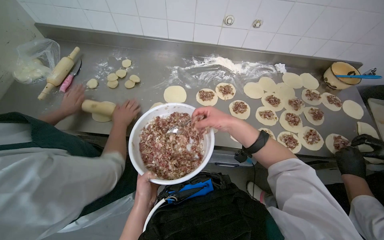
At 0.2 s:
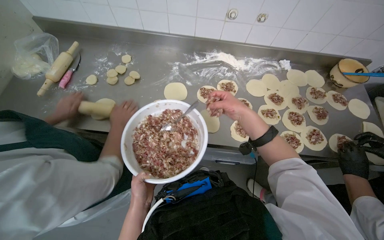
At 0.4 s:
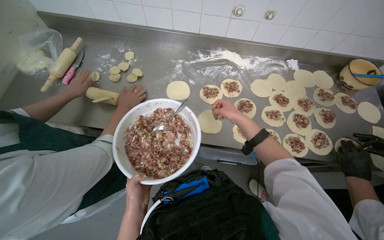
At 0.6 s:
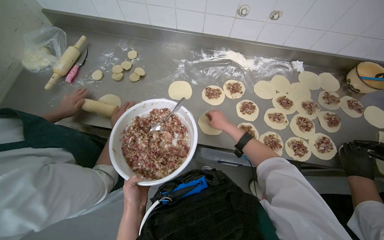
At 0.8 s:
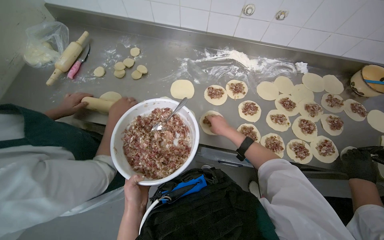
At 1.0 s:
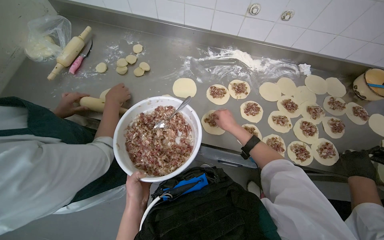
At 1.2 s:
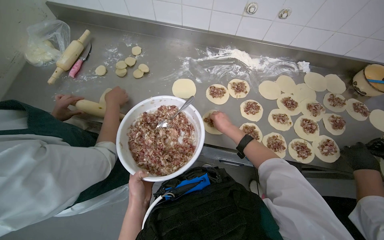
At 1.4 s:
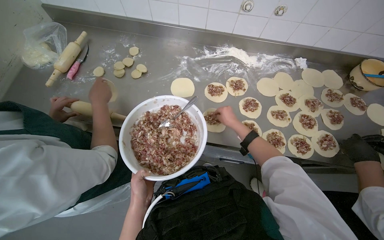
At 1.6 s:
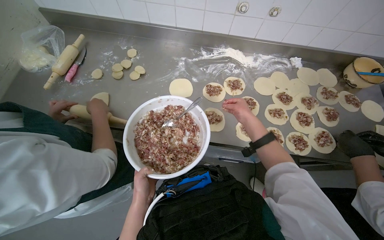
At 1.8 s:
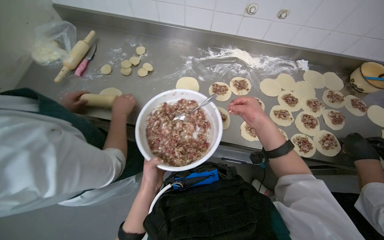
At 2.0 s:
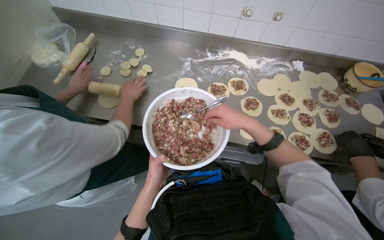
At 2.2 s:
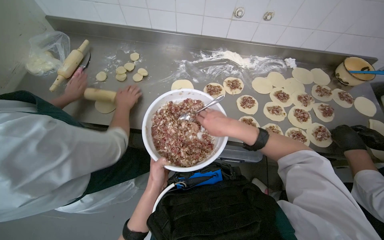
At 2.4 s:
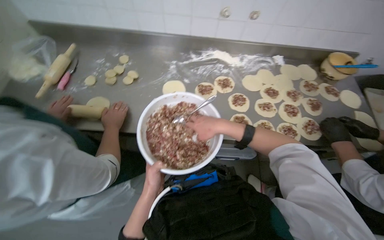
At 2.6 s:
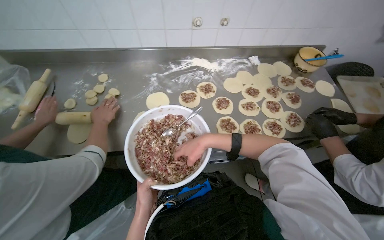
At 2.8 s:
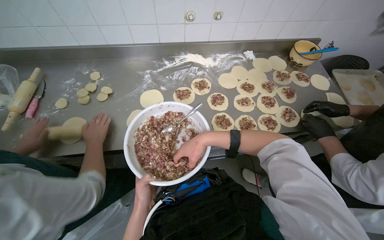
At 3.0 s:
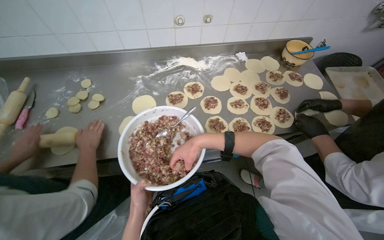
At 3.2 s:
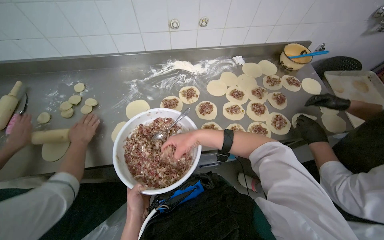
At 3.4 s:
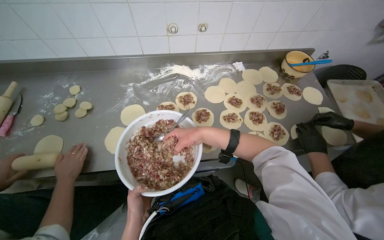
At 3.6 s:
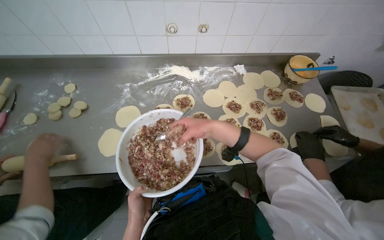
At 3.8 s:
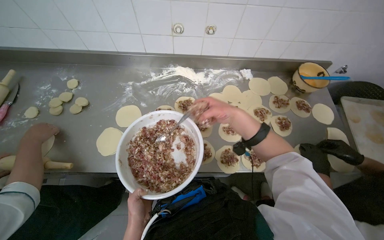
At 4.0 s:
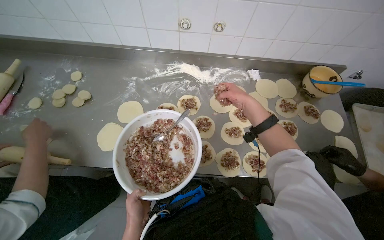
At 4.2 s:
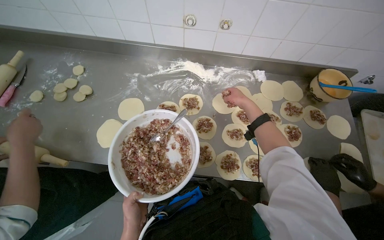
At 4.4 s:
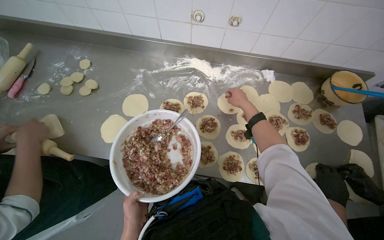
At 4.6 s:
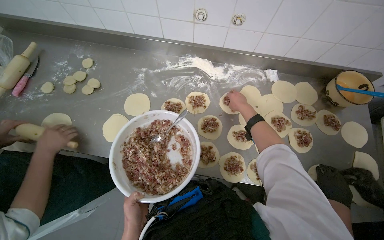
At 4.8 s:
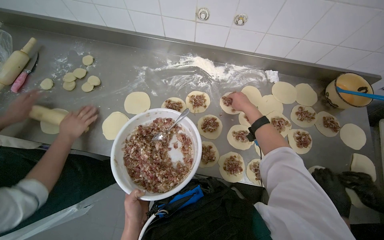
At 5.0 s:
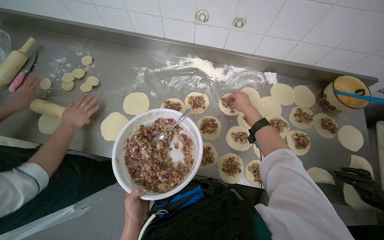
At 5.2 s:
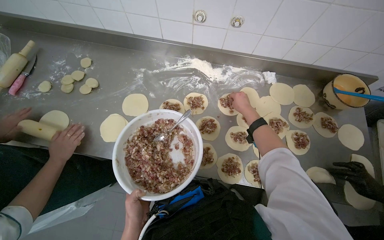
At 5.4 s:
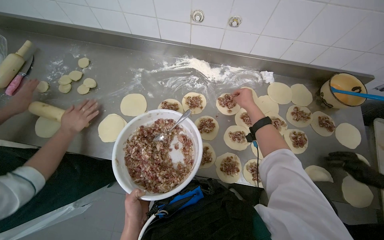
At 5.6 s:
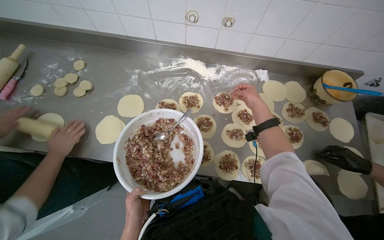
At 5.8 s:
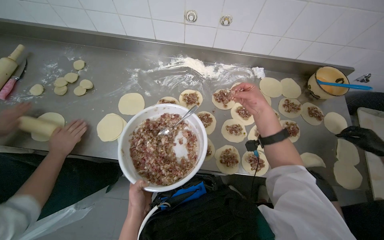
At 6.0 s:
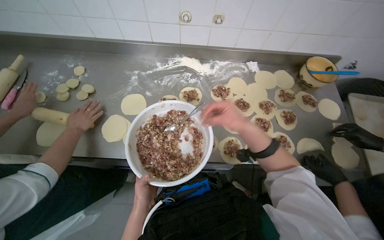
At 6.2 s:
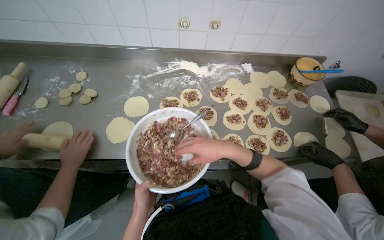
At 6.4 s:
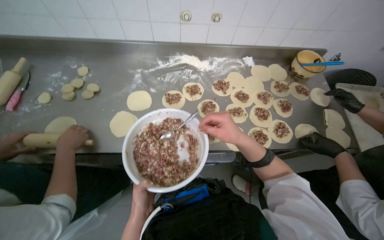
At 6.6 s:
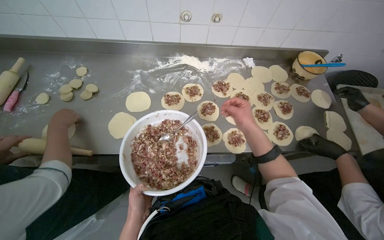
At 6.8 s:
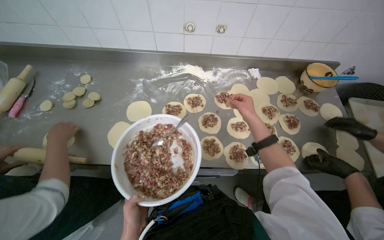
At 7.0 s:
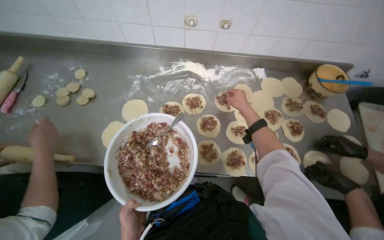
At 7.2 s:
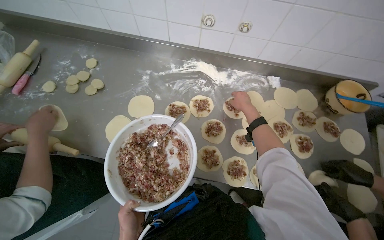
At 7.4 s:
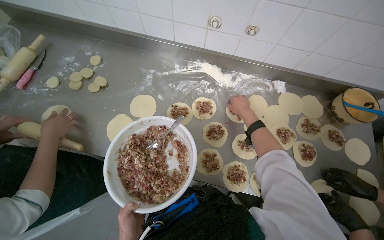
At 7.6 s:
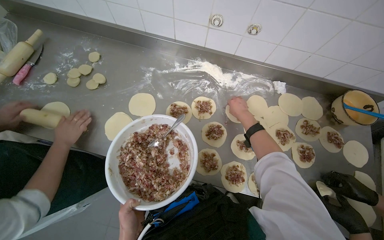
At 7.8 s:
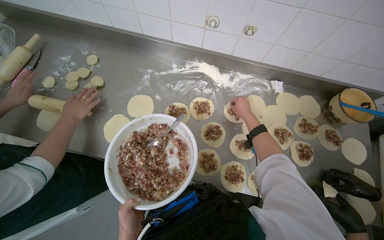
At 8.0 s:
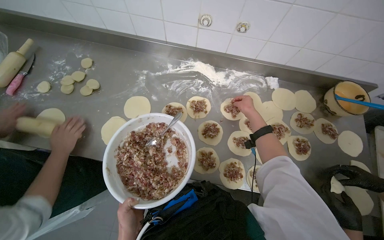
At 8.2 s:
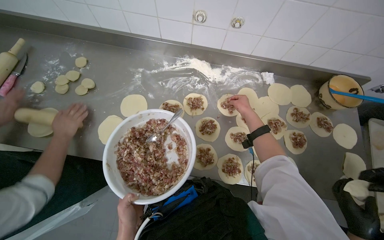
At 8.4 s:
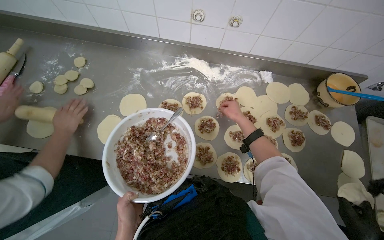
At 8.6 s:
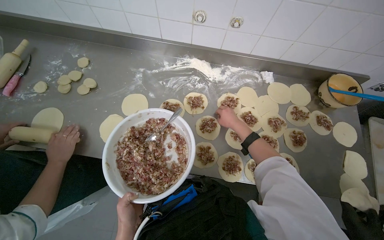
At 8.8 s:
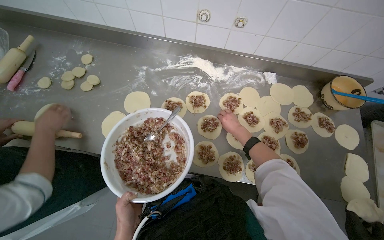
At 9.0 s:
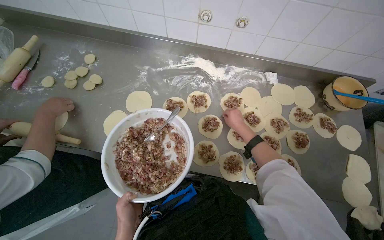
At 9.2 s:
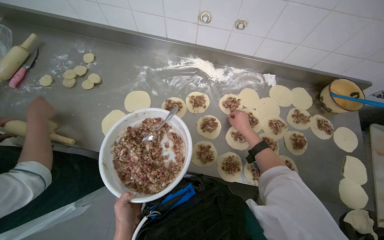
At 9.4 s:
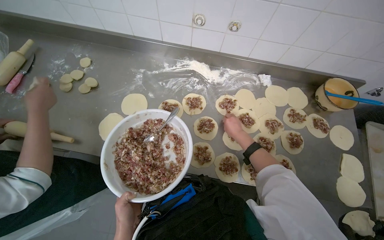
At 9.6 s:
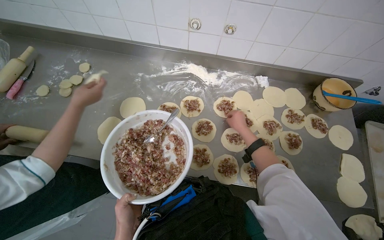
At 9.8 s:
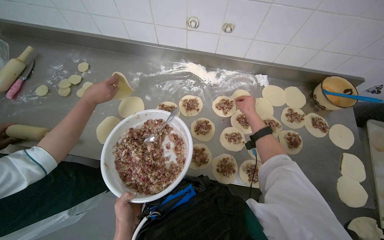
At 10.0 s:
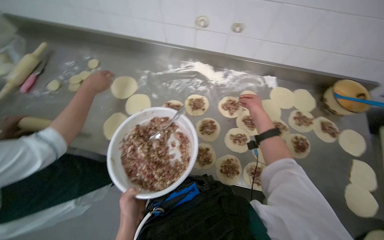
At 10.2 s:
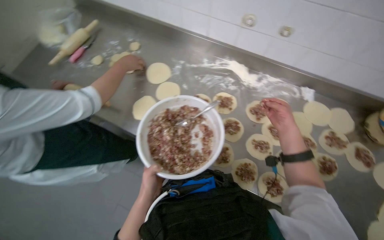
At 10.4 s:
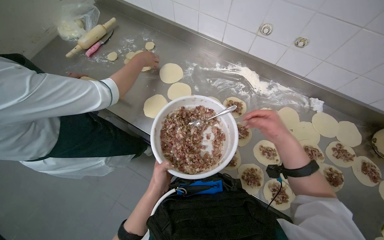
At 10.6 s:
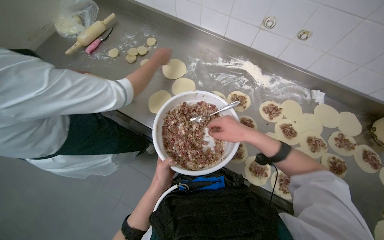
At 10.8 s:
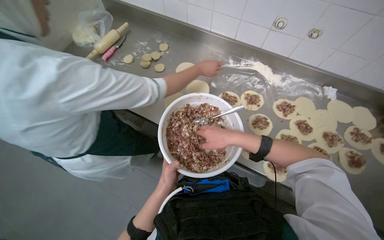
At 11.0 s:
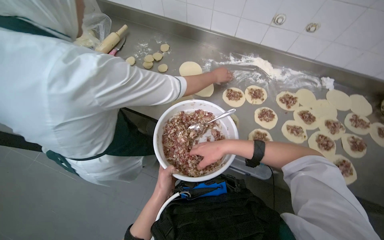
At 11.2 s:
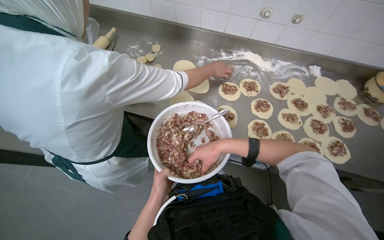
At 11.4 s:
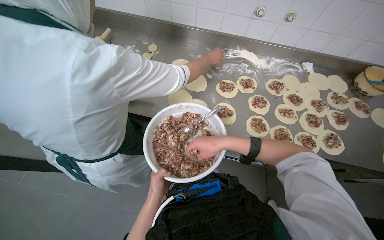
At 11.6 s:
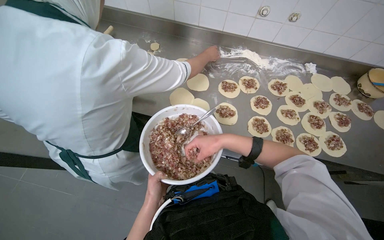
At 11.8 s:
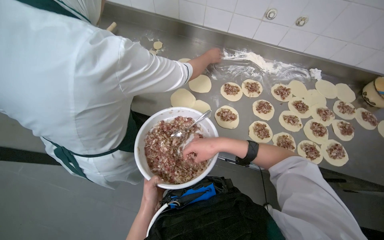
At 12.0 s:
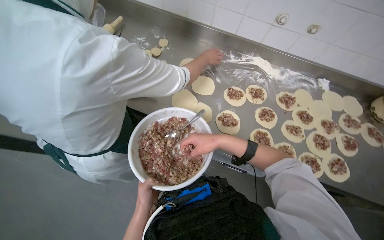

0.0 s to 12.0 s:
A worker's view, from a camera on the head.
Job: preparing food.
The whole recording: Placing filling onto dough circles. The worker scoops meat filling from a bowl and places it onto flattened dough circles.
0.0 to 1.6 s: The right hand travels farther from the camera and to the right by about 15 cm.
1.6 to 3.0 s: The right hand travels nearer to the camera and to the left by some 15 cm.
3.0 to 4.4 s: The right hand moves up the picture, farther from the camera and to the right, approximately 50 cm.
4.4 to 6.0 s: The right hand travels nearer to the camera and down the picture by about 30 cm.
6.0 to 7.6 s: The right hand goes about 30 cm farther from the camera.
7.6 to 9.0 s: The right hand is displaced down the picture by about 10 cm.
9.0 to 10.4 s: The right hand swings nearer and farther, about 25 cm each way, with 2 reversals.
10.4 to 12.0 s: The right hand travels to the left by about 35 cm, while the left hand moves down the picture, roughly 15 cm.

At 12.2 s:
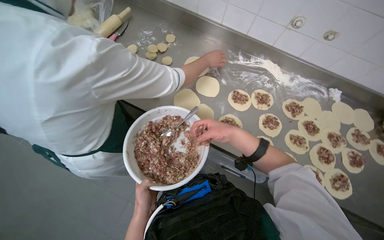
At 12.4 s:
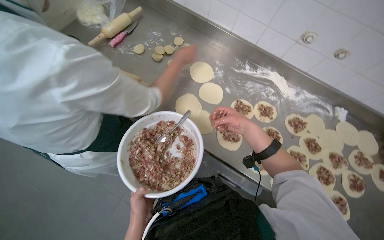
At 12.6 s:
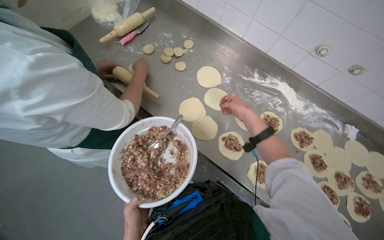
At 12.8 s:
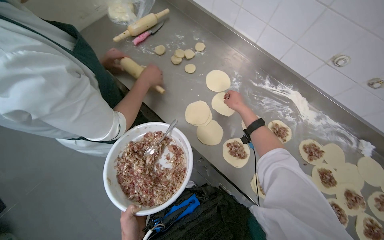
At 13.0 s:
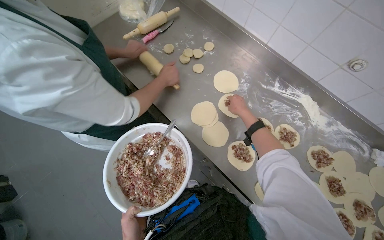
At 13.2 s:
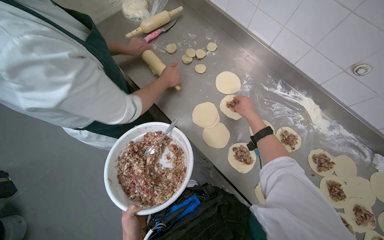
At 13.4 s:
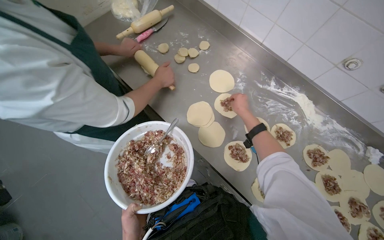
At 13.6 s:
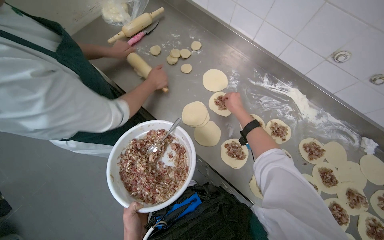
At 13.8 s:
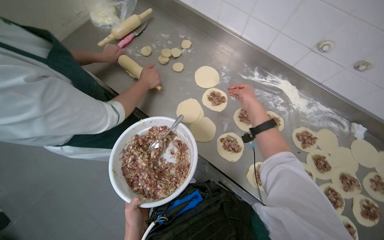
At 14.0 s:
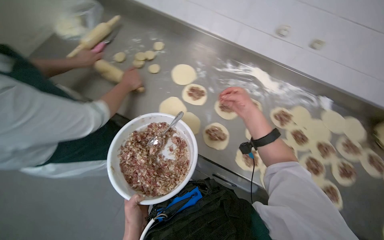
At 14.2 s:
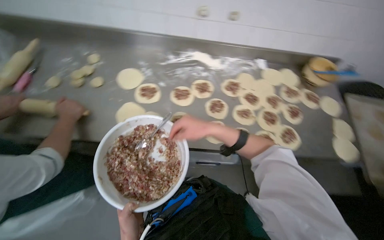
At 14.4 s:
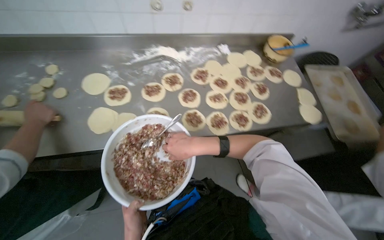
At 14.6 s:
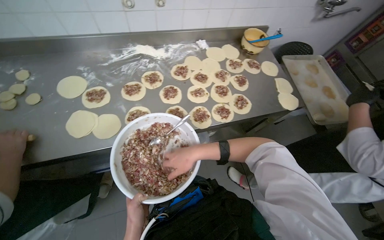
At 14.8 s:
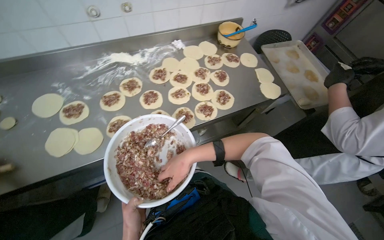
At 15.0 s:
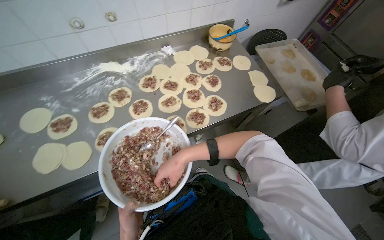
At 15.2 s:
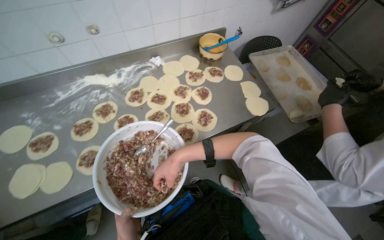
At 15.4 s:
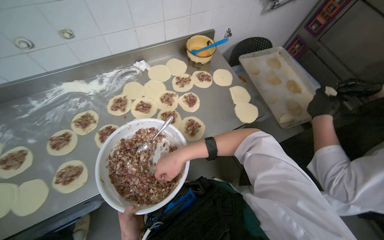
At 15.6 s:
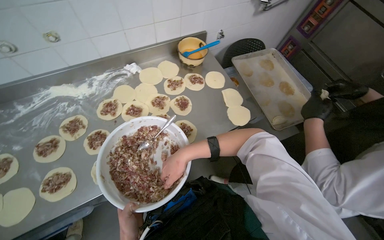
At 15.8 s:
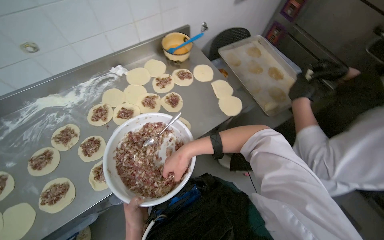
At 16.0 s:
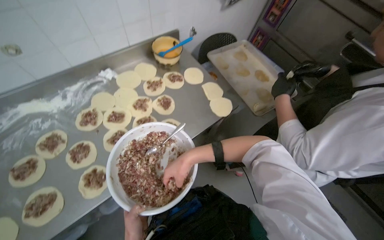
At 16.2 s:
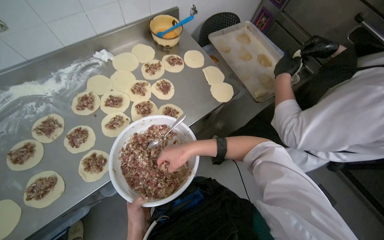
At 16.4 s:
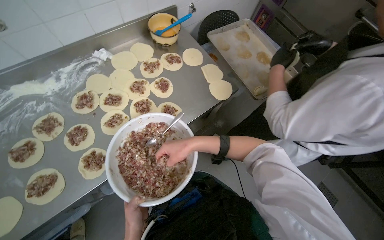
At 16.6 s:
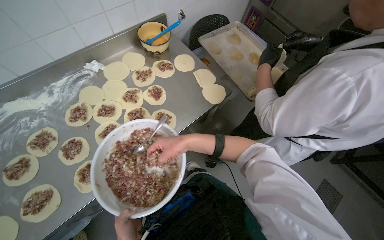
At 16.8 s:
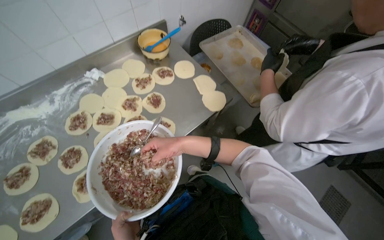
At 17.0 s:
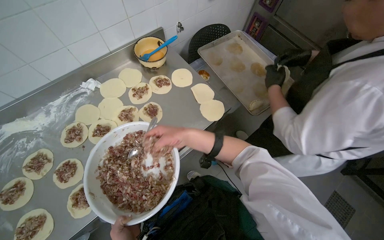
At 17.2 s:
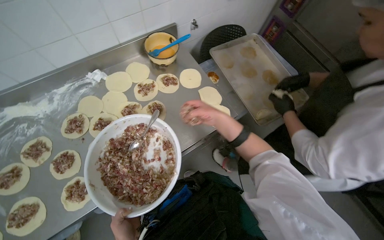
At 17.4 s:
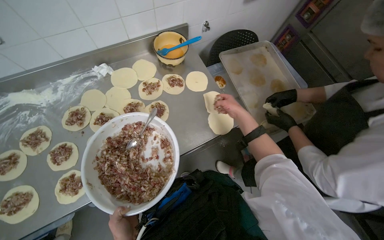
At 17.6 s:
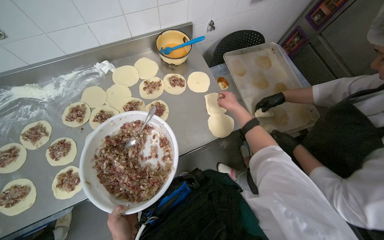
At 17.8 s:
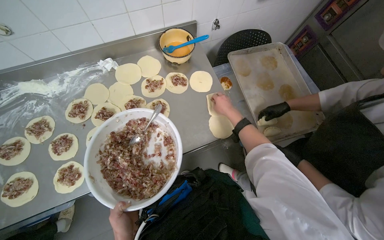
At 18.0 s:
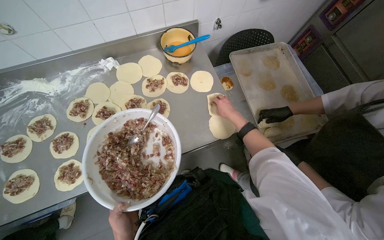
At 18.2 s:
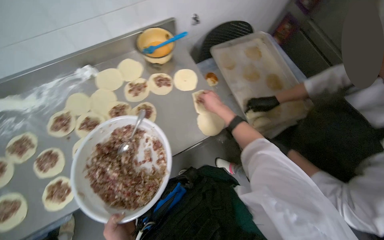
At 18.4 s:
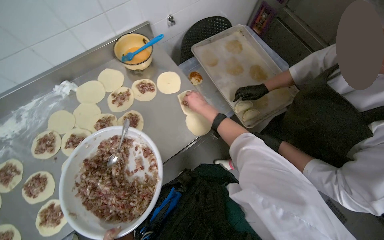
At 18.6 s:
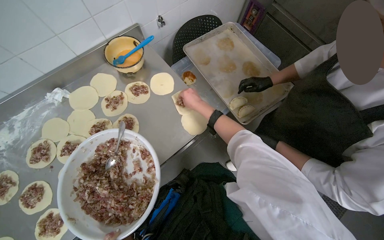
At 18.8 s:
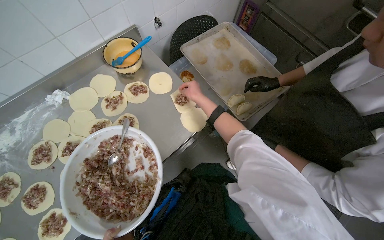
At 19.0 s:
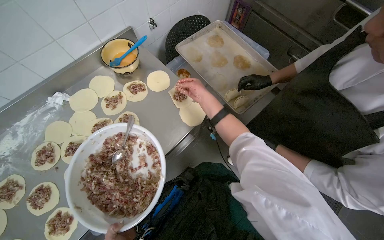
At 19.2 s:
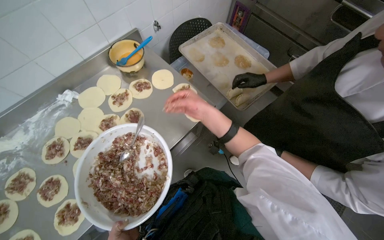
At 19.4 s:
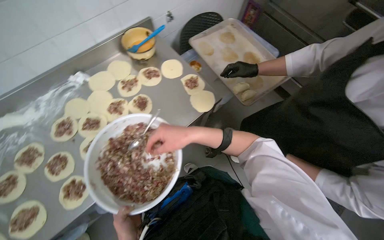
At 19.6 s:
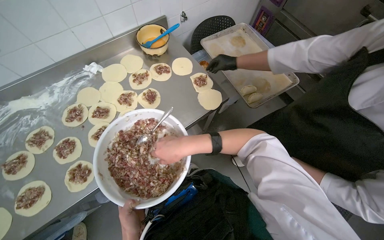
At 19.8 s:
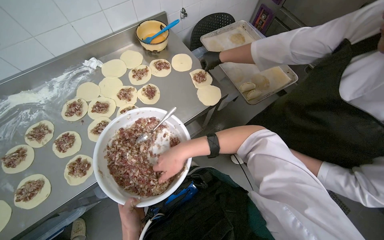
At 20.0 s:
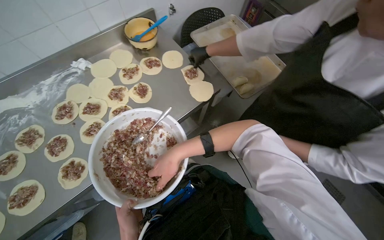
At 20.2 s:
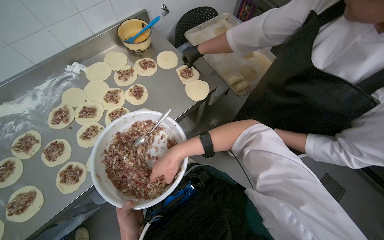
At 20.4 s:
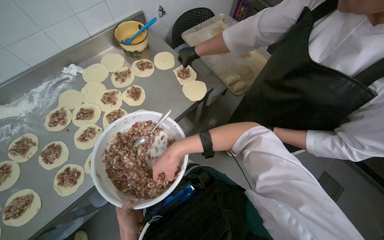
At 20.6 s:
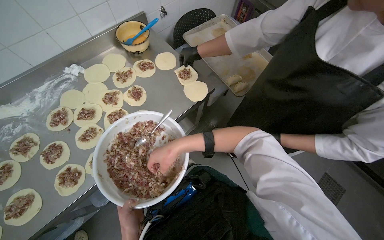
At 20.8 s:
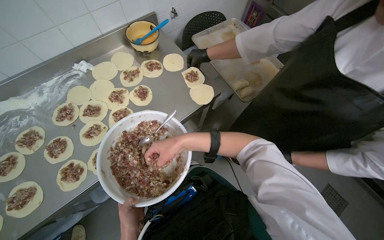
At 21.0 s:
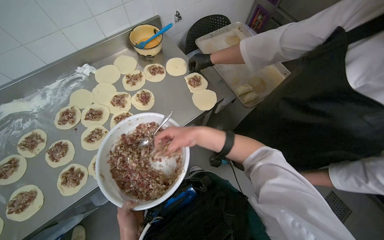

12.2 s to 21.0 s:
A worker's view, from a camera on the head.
Job: preparing food.
The whole recording: Placing filling onto dough circles. The worker scoops meat filling from a bowl and places it onto flattened dough circles.
12.2 to 13.6 s: The right hand heads up the picture and farther from the camera, covering about 20 cm.
13.6 to 15.2 s: The camera is carried roughly 50 cm. The head rotates some 65 degrees to the right.
15.2 to 16.6 s: The right hand travels up the picture by approximately 10 cm.
16.6 to 18.0 s: The right hand heads up the picture, farther from the camera and to the right, covering about 40 cm.
18.0 to 19.6 s: The right hand is displaced down the picture and nearer to the camera by some 40 cm.
19.6 to 21.0 s: The hands make small movements and keep their place.
